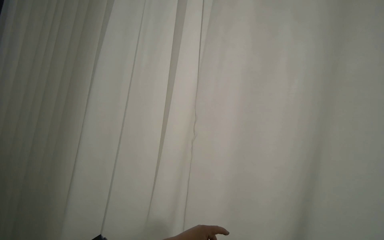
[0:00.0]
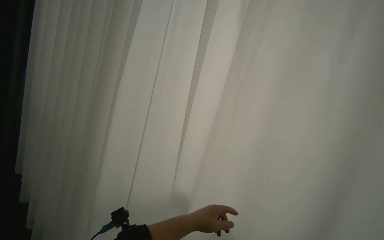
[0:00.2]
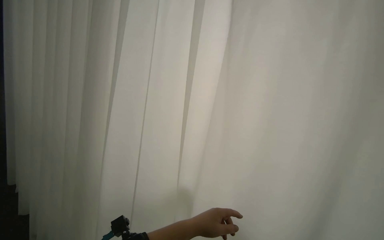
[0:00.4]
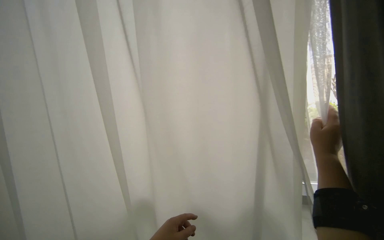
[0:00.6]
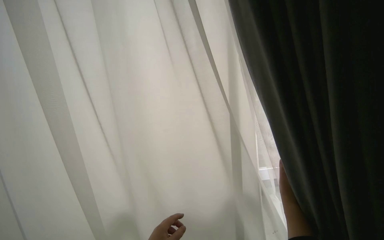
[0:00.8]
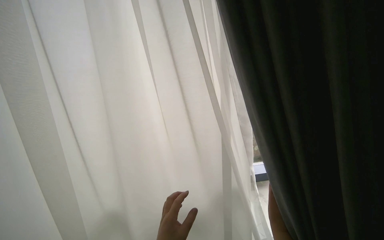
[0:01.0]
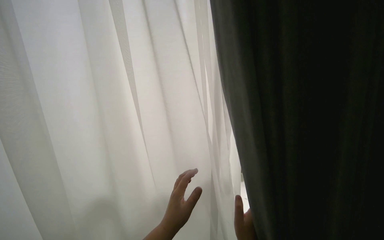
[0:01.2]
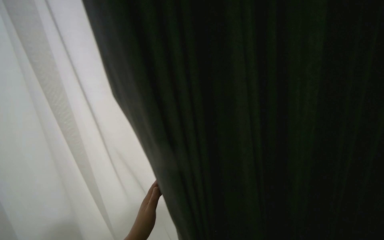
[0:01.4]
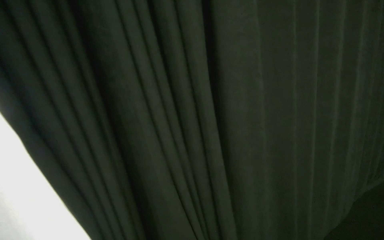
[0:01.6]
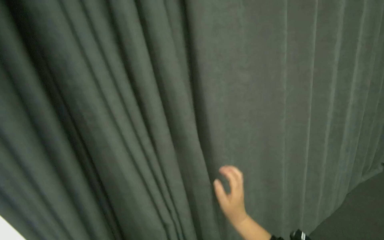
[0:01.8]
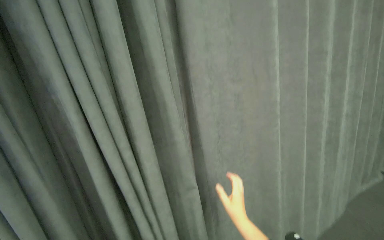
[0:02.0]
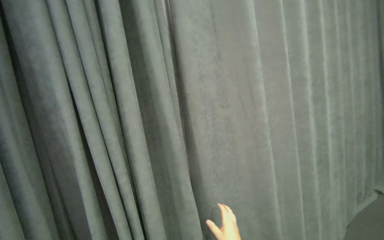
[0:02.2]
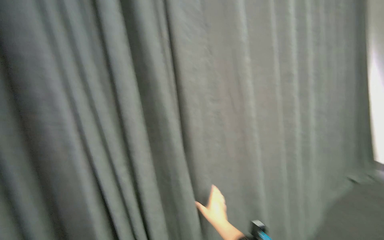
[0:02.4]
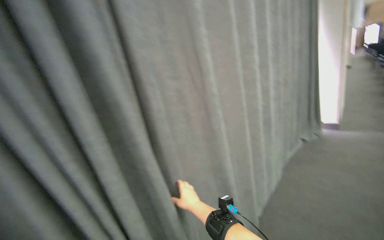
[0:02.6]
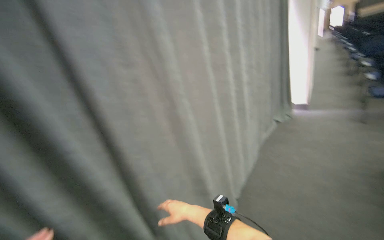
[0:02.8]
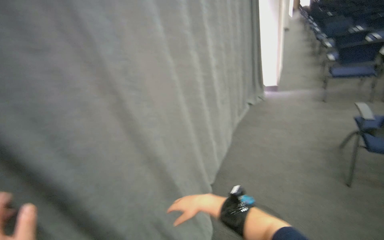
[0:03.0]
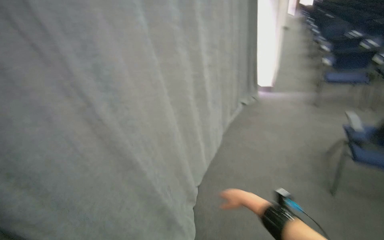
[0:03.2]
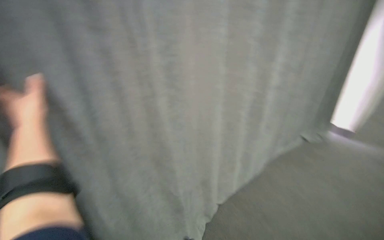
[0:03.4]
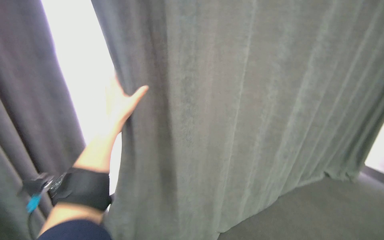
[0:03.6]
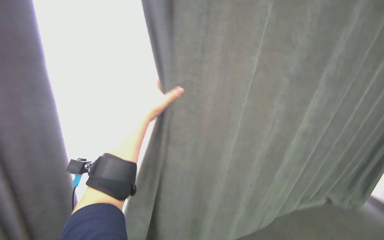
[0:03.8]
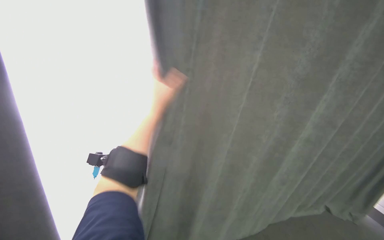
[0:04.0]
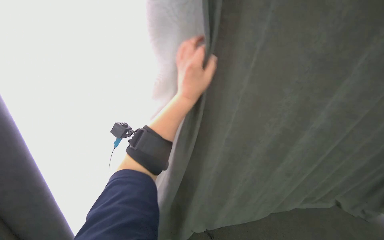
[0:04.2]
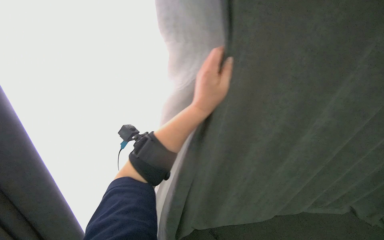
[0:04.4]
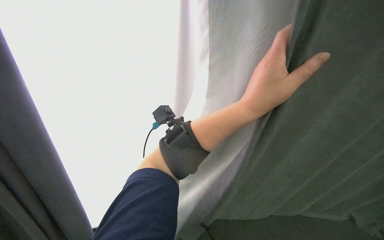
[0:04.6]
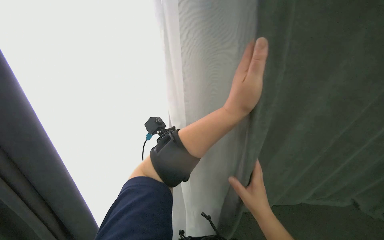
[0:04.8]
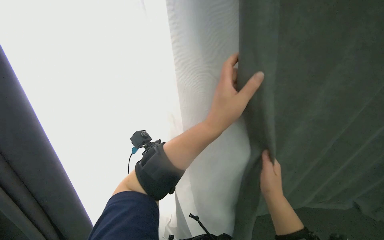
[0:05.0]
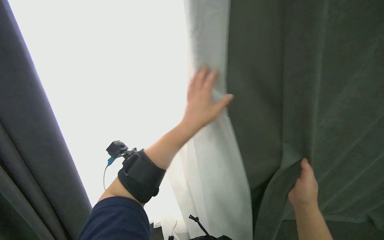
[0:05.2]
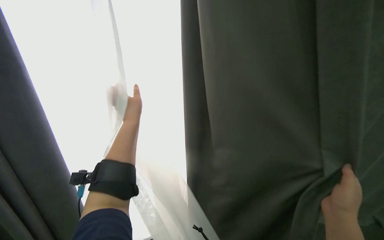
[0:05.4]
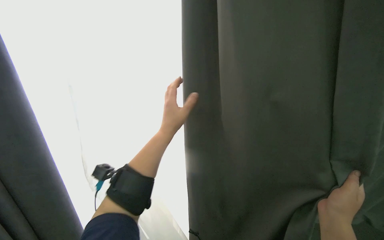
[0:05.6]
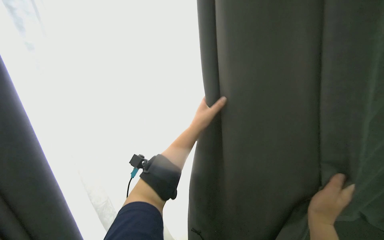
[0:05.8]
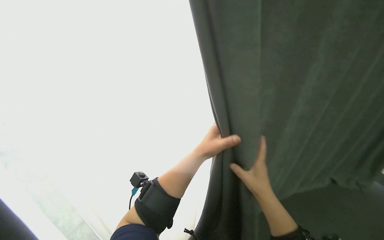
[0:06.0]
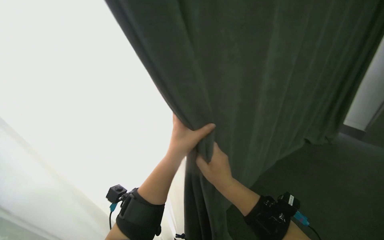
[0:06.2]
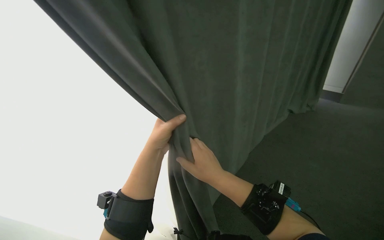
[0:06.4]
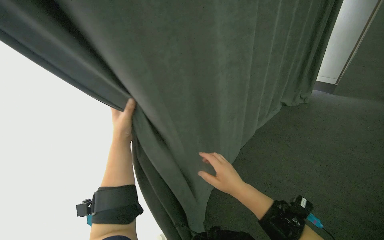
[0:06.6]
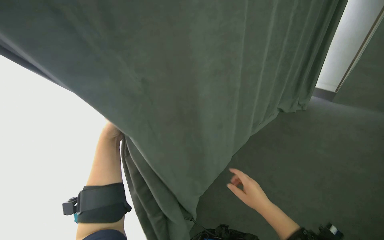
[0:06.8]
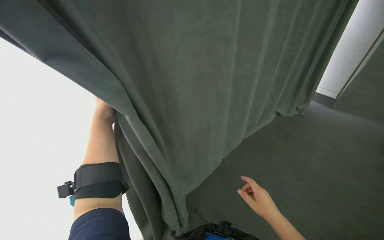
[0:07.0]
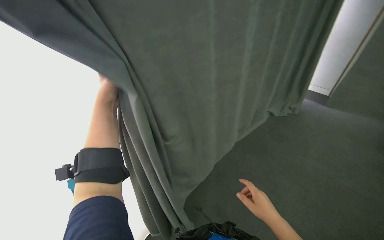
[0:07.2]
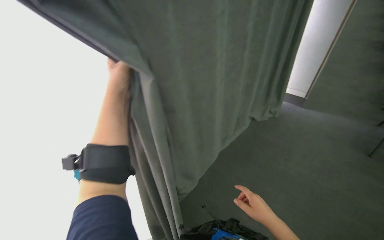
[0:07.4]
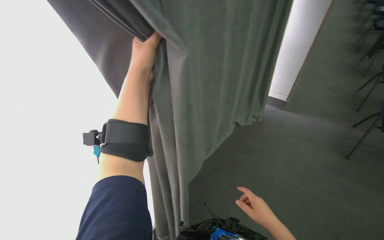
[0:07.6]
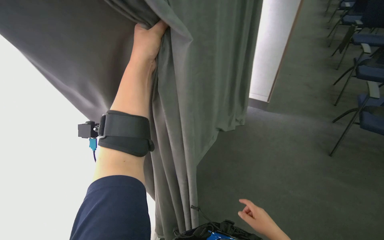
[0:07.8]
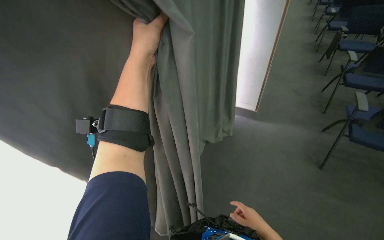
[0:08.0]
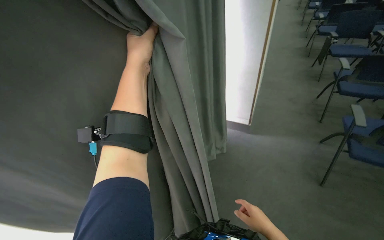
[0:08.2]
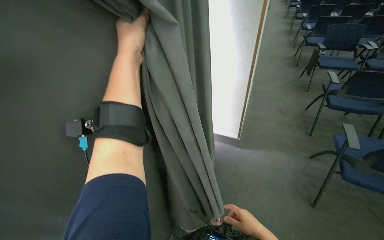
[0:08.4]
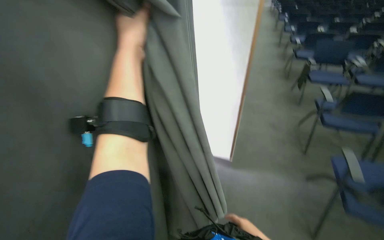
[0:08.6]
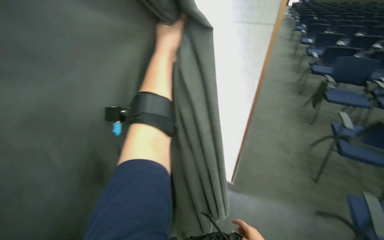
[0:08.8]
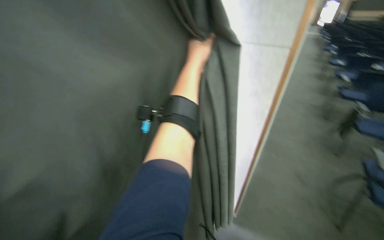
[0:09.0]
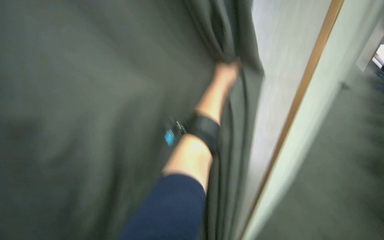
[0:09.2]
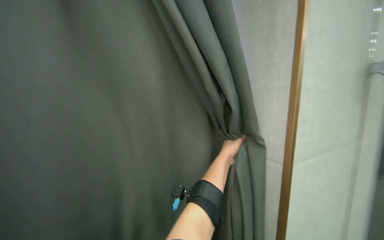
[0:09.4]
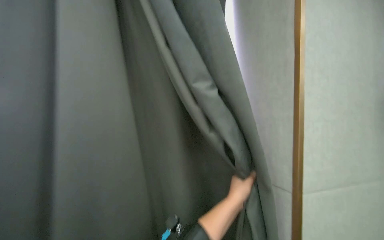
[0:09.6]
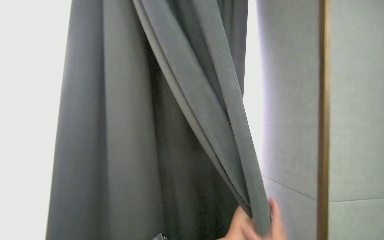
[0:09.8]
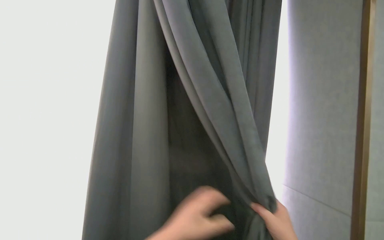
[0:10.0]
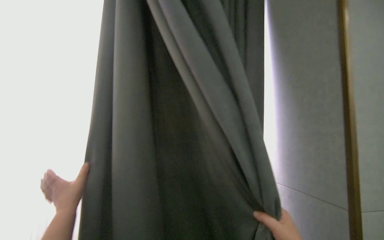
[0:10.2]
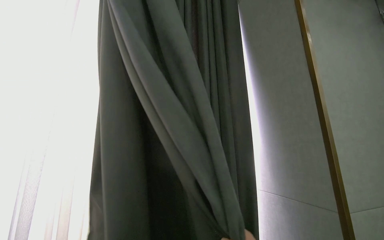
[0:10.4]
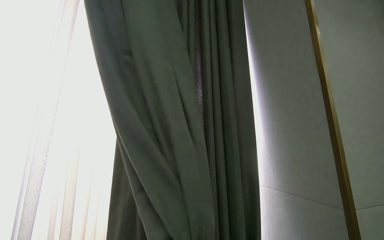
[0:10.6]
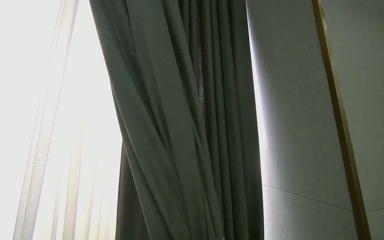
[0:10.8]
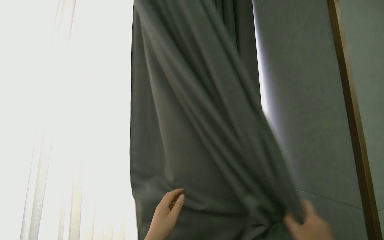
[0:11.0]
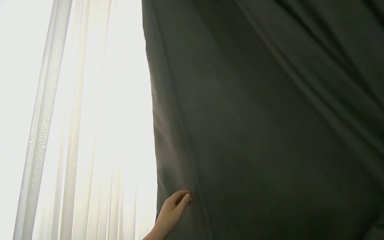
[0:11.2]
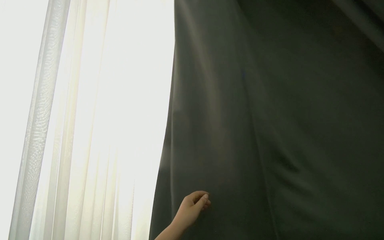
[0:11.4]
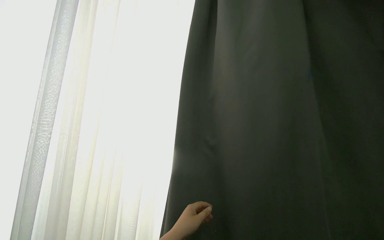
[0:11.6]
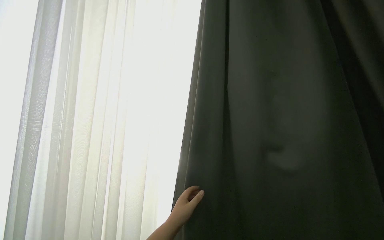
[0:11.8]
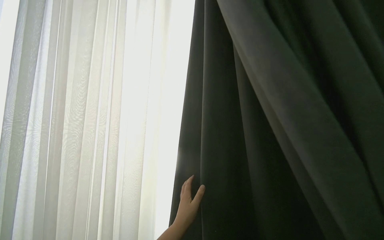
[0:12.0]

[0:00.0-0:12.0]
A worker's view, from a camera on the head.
Job: organizing items.
The whole recording: Pulling room curtains. The worker pulls and adjusts the grey and white curtains across the window.
1.6 to 3.0 s: The head rotates approximately 30 degrees to the right.
3.0 to 4.4 s: The camera is carried roughly 50 cm. The head rotates some 55 degrees to the left.
7.6 to 9.0 s: The camera is carried roughly 40 cm. The camera pitches upward, by some 15 degrees.
9.0 to 10.4 s: The view pans to the left by roughly 20 degrees.

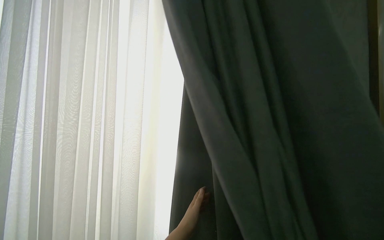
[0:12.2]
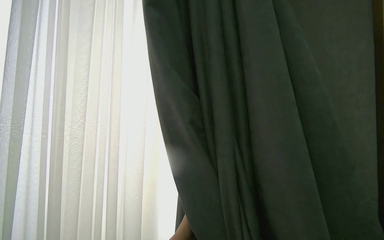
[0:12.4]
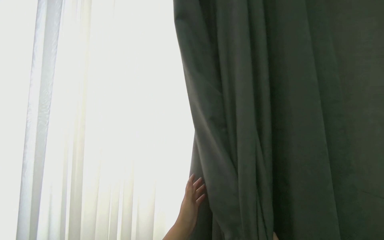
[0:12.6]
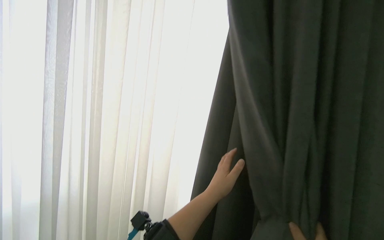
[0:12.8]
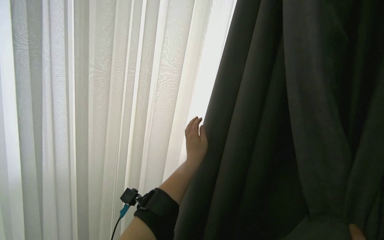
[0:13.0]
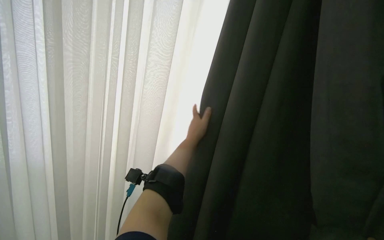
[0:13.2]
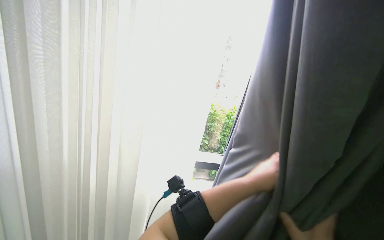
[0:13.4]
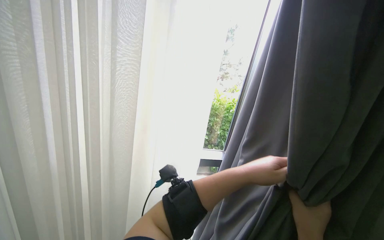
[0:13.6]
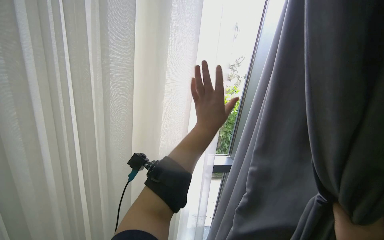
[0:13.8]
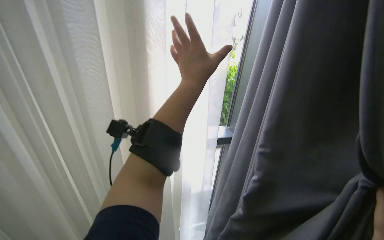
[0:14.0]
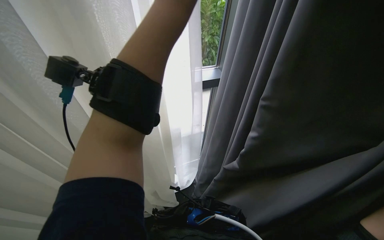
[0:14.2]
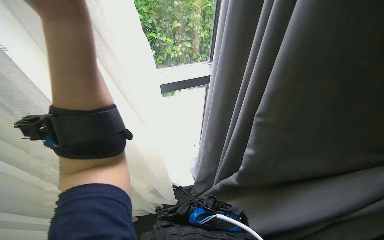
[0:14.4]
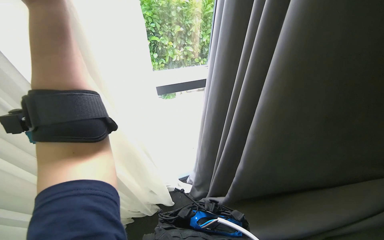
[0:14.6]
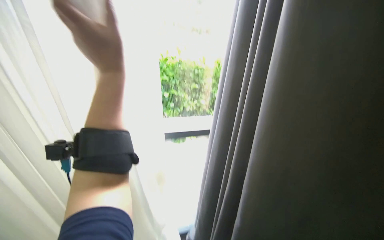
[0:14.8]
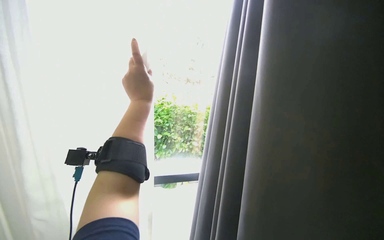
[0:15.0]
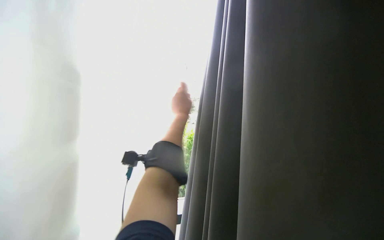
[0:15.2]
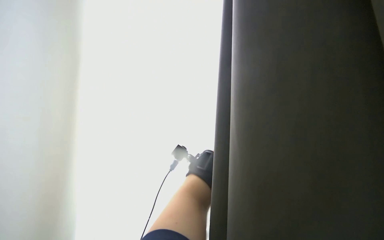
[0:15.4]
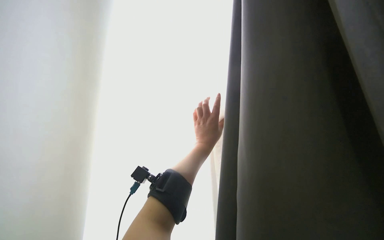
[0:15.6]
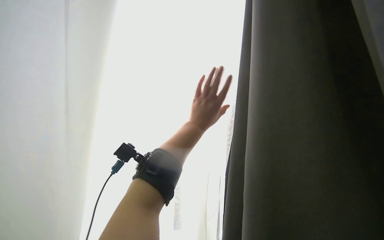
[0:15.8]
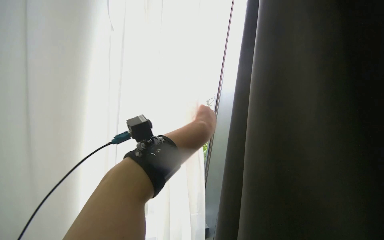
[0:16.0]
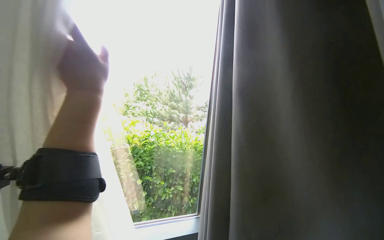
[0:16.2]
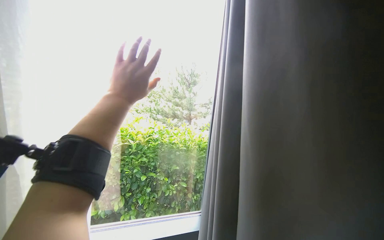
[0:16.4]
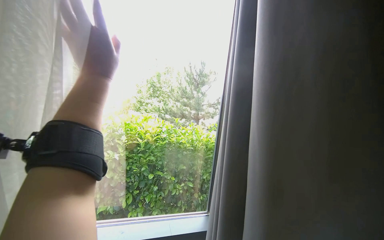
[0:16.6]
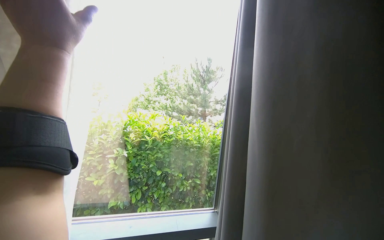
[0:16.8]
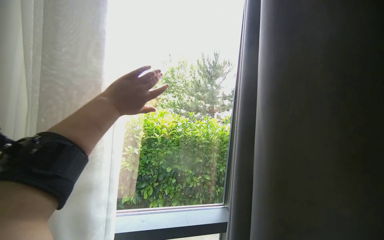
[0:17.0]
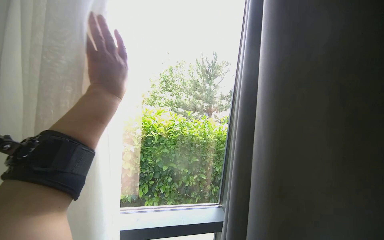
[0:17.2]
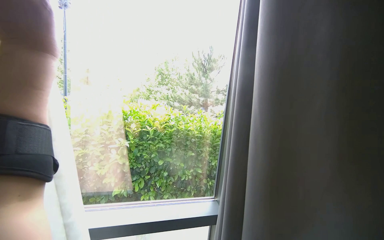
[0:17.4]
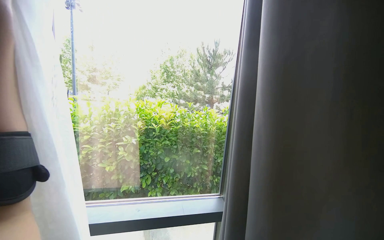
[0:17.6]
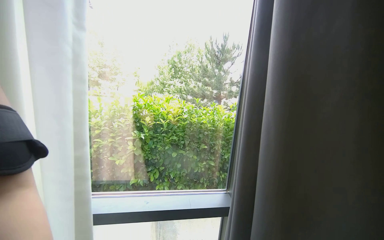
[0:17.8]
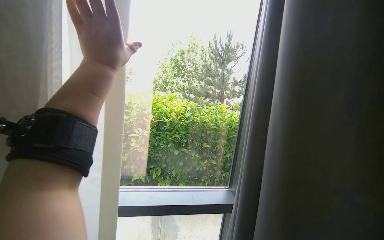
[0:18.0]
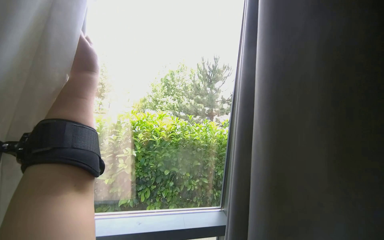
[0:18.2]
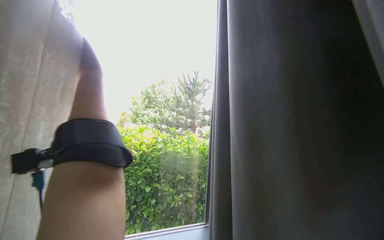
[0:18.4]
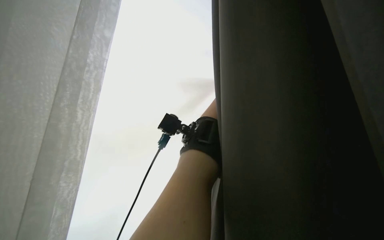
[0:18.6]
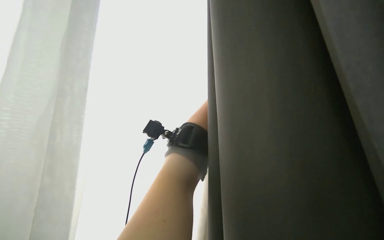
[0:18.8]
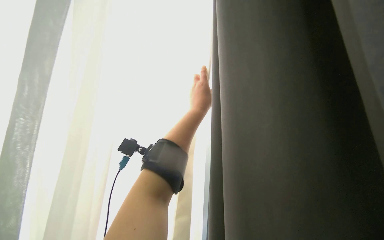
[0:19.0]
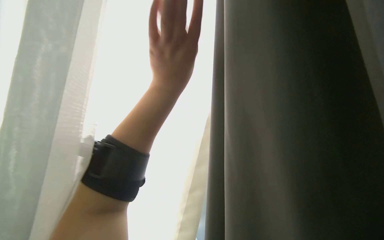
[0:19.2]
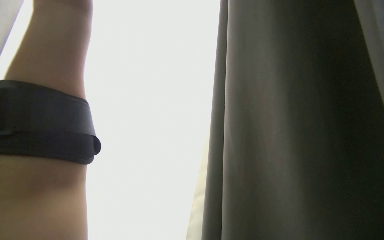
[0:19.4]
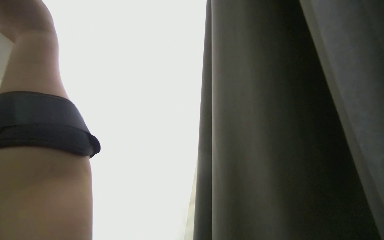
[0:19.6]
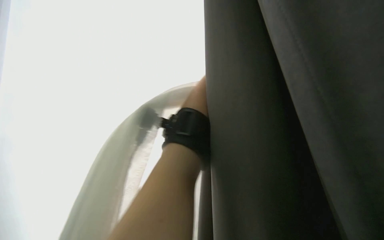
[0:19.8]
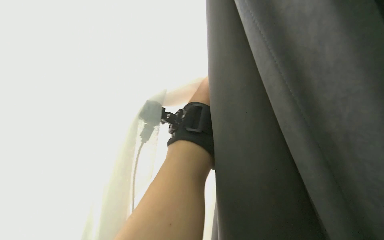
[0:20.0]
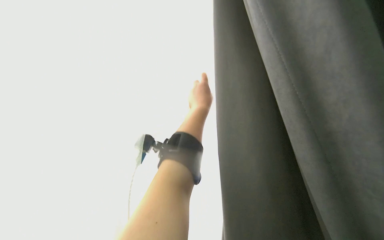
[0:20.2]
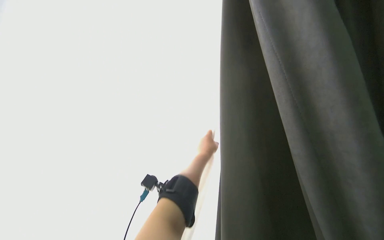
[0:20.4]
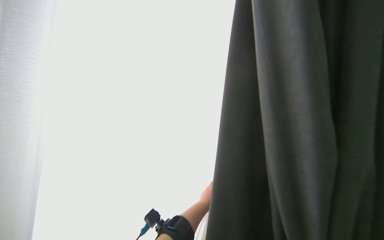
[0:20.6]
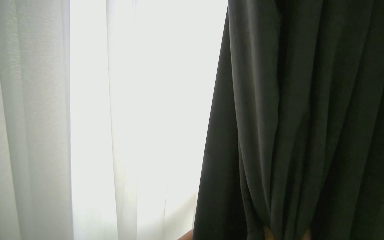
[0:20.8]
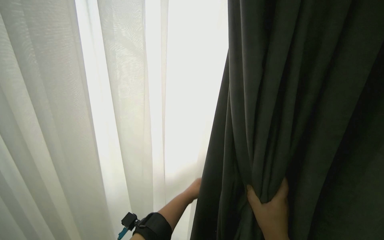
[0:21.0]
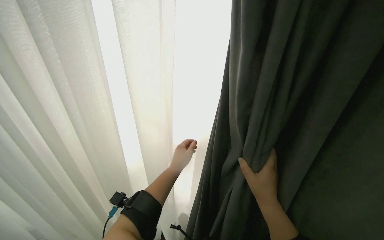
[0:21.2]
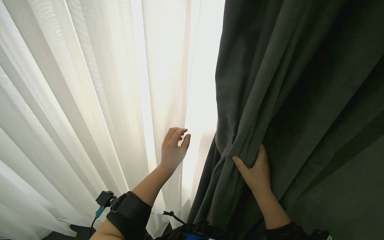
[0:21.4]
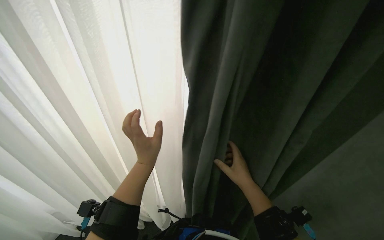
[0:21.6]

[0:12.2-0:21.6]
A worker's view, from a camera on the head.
Job: organizing items.
The whole recording: Pulling room curtains. The worker pulls and adjusts the grey and white curtains across the window.
12.2 to 13.8 s: The camera pitches downward, by roughly 15 degrees.
13.8 to 15.4 s: The camera pitches upward, by roughly 45 degrees.
20.0 to 21.6 s: The view tilts approximately 20 degrees downward. The left hand shifts about 30 cm down the picture.
